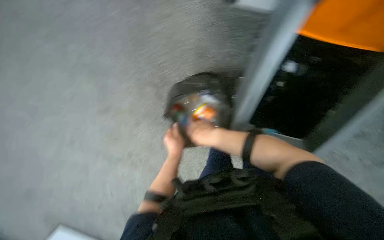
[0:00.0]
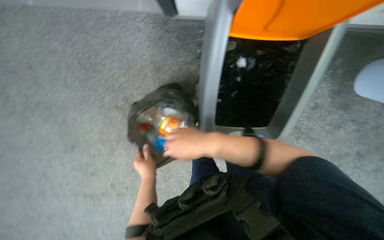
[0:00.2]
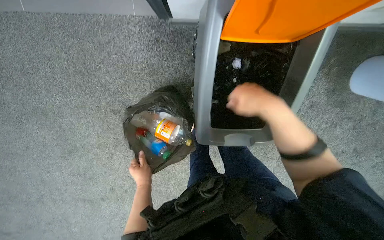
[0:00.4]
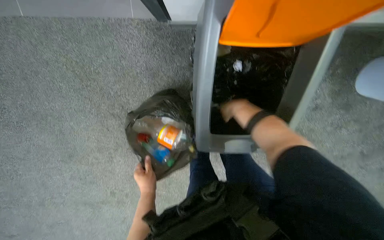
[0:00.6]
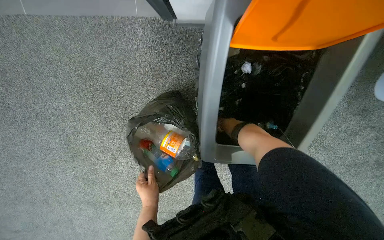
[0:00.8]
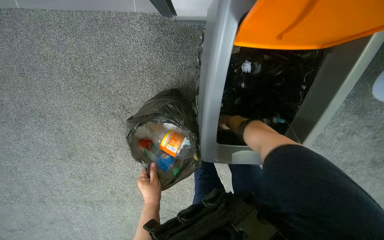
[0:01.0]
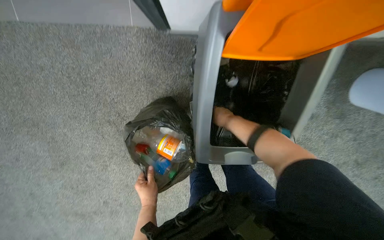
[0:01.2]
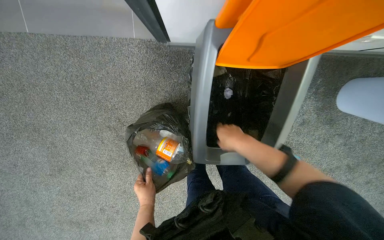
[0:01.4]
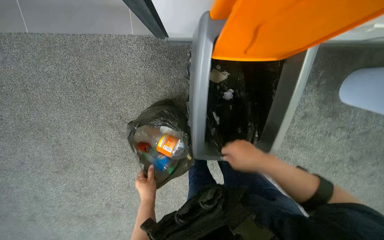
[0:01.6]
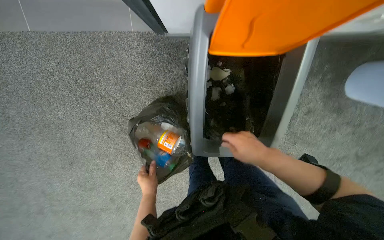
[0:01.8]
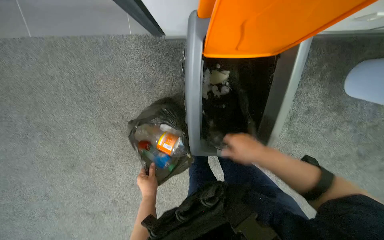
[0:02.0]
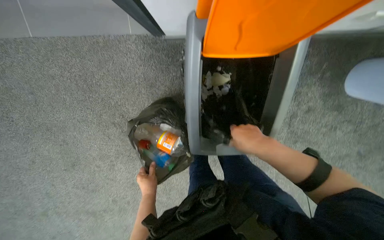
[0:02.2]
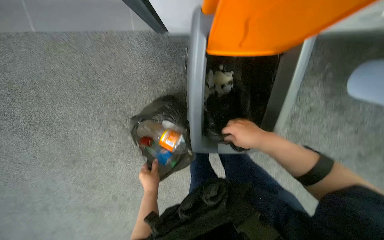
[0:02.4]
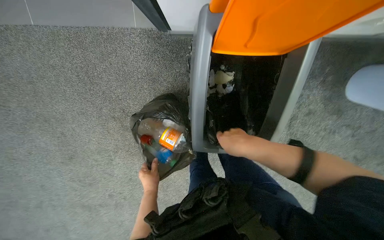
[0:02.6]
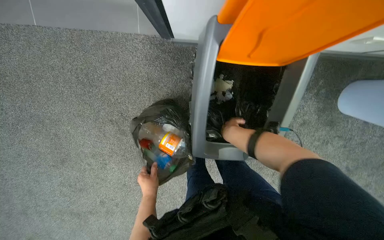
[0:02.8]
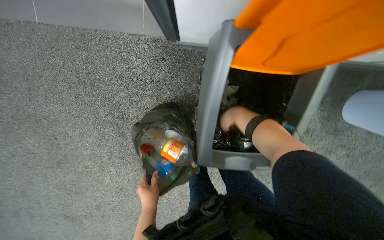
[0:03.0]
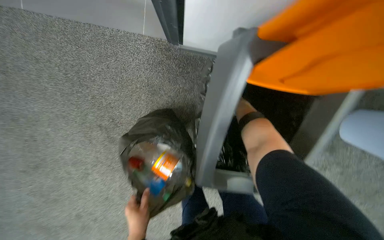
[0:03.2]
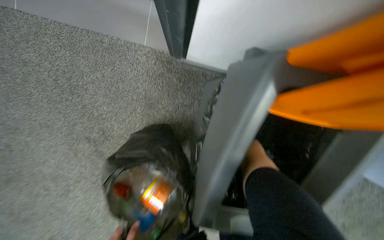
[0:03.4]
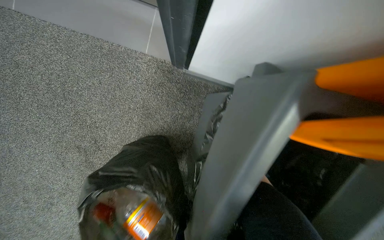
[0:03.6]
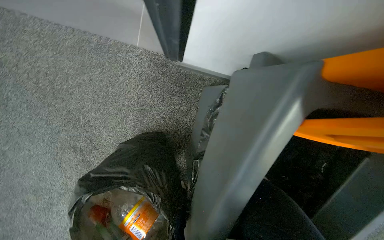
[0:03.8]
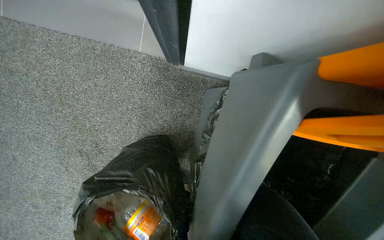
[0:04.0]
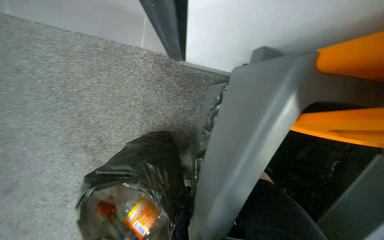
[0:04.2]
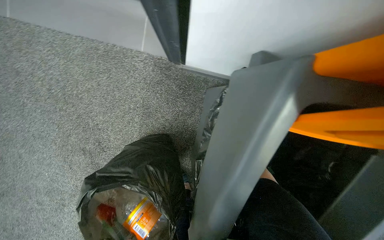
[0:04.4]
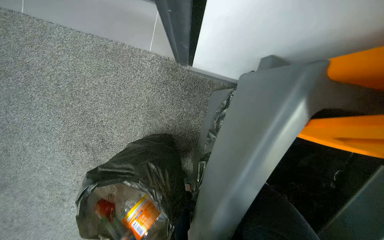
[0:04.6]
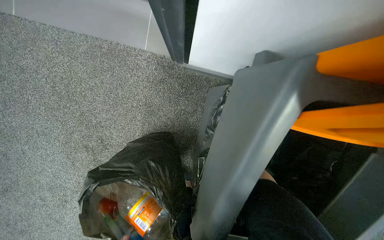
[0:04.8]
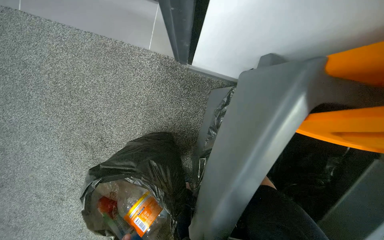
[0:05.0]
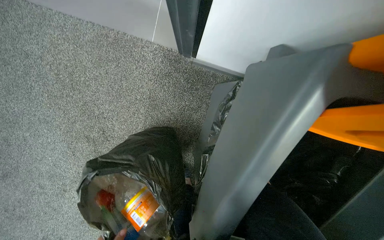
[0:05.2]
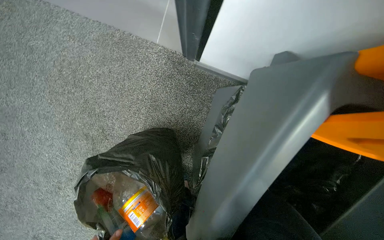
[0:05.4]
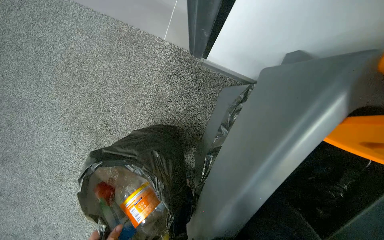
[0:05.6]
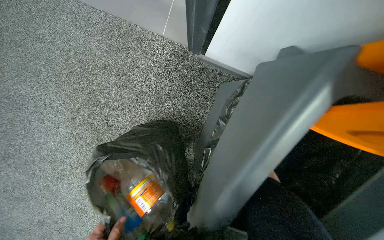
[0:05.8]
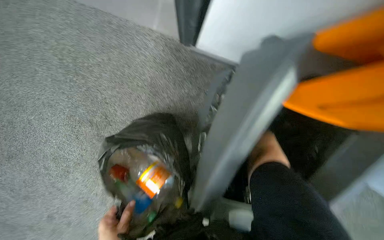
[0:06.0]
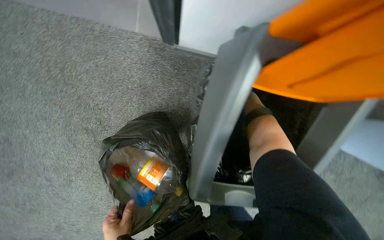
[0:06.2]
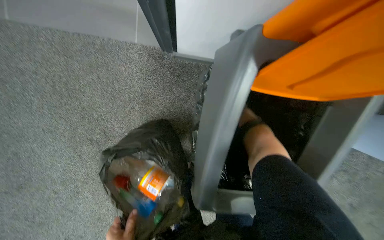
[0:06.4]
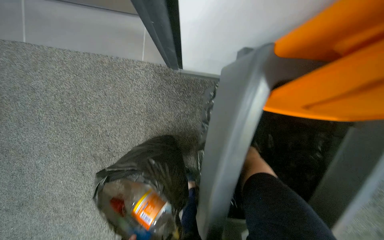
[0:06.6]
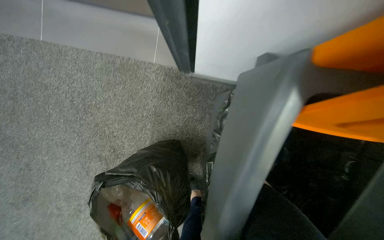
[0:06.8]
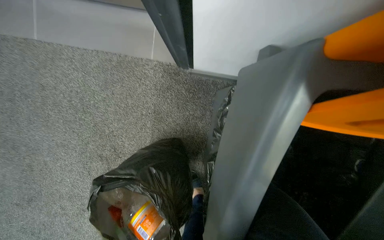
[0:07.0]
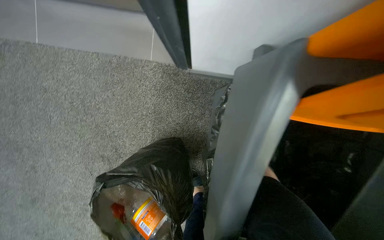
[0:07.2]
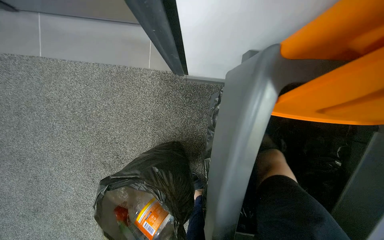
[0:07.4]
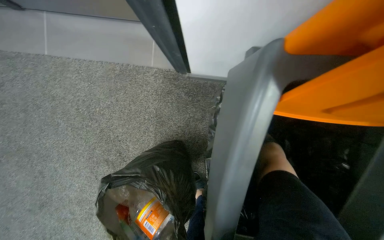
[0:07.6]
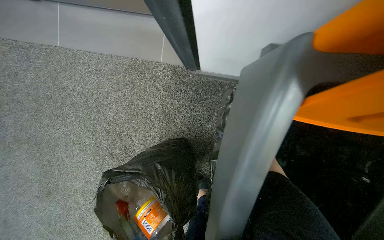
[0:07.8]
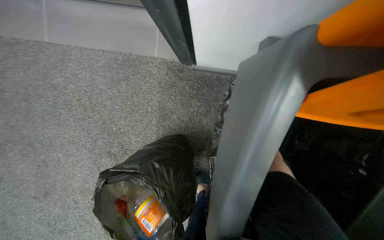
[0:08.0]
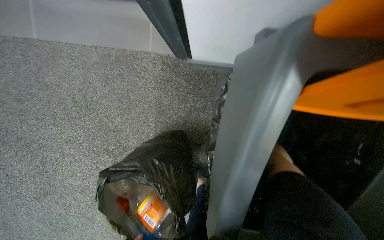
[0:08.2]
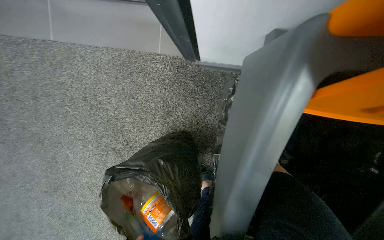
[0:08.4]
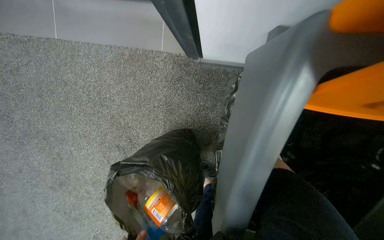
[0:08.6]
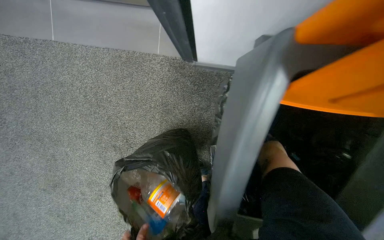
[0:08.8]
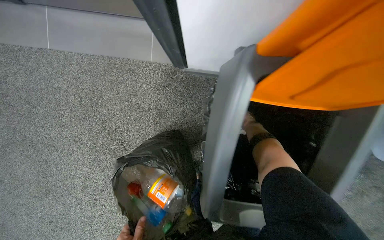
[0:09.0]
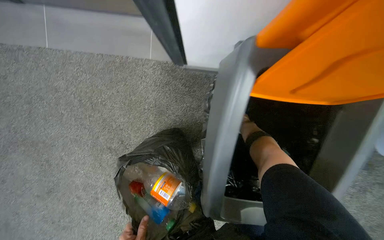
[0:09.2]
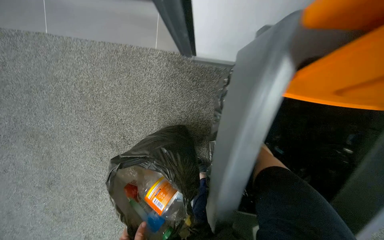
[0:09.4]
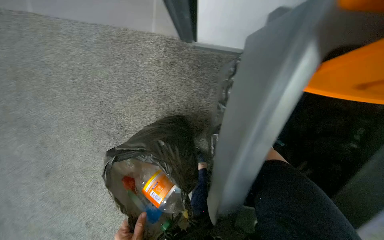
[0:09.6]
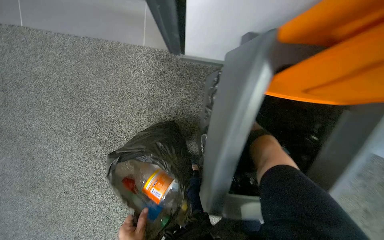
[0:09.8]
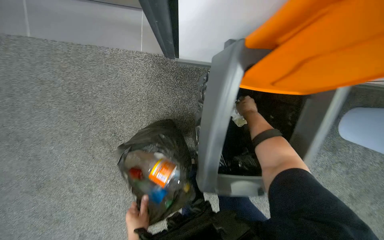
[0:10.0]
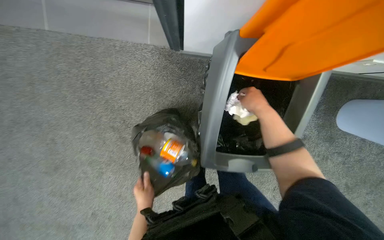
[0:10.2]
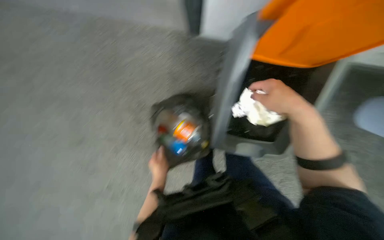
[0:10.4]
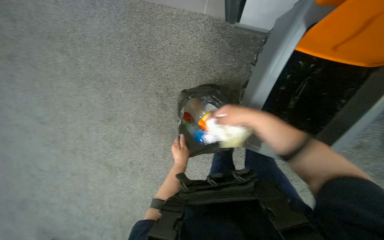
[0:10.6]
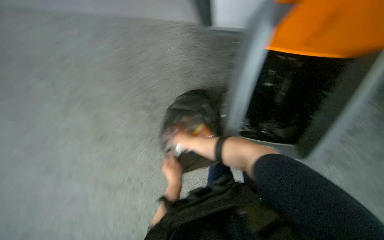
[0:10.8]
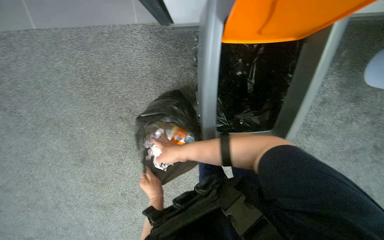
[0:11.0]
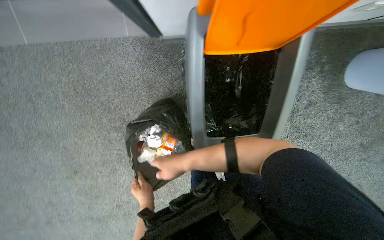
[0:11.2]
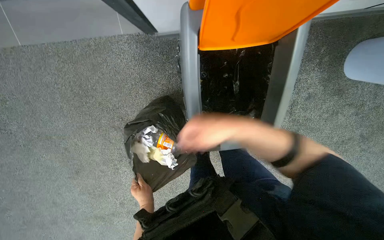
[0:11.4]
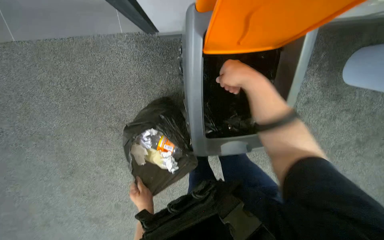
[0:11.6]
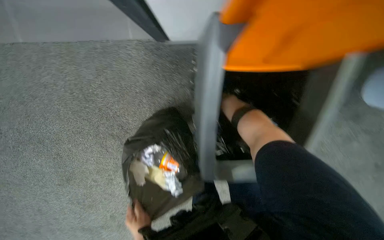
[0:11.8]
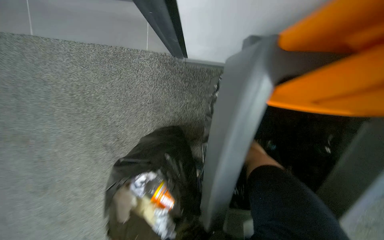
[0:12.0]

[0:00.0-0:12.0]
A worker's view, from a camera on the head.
Job: managing trash.
The whole recording: Disposing trash into bin. The worker sorts and disposes trash from a black bag into an orange bin.
0:00.0 to 0:01.6: The wearer looks approximately 20 degrees further to the right. The right hand moves nearer and farther over about 40 cm, changing direction 2 times.
0:01.6 to 0:03.0: The right hand shifts roughly 20 cm up the picture and farther from the camera.
0:10.4 to 0:12.0: The view tips upward by some 20 degrees.

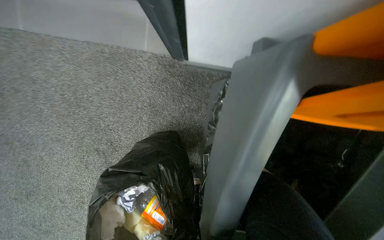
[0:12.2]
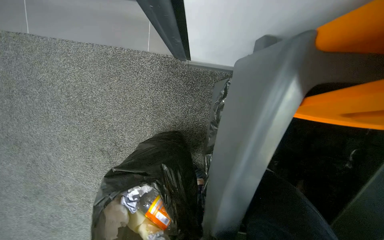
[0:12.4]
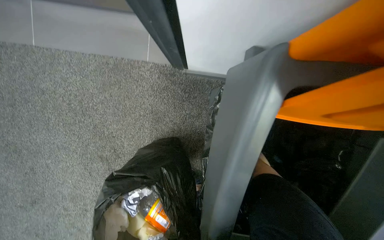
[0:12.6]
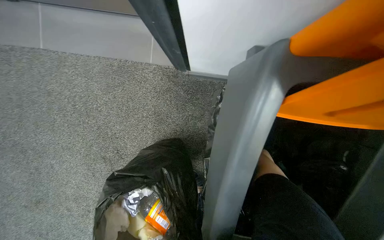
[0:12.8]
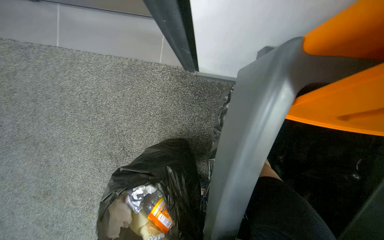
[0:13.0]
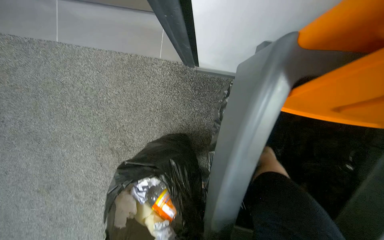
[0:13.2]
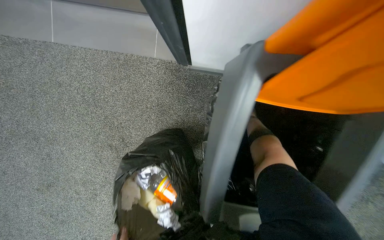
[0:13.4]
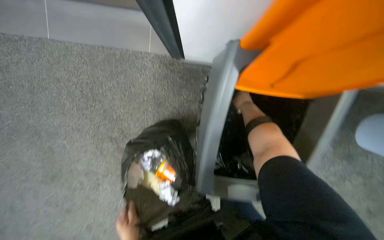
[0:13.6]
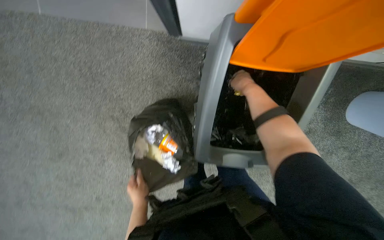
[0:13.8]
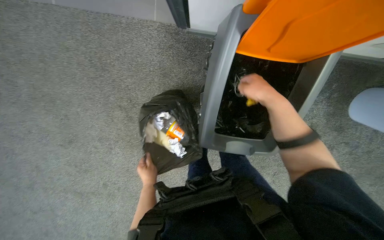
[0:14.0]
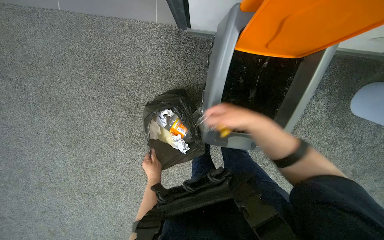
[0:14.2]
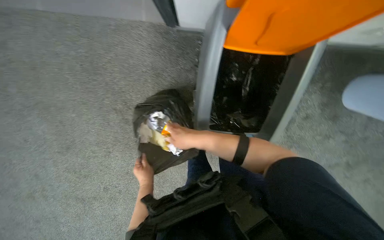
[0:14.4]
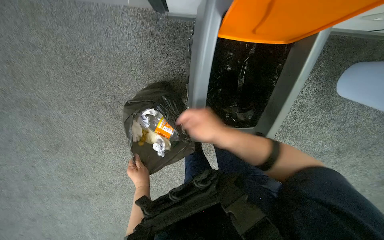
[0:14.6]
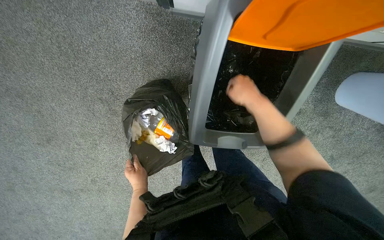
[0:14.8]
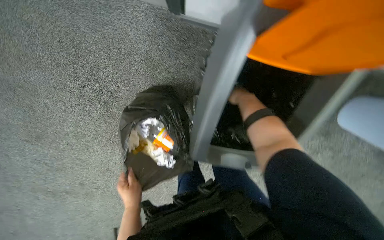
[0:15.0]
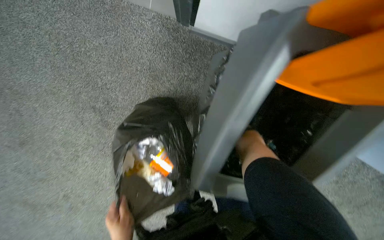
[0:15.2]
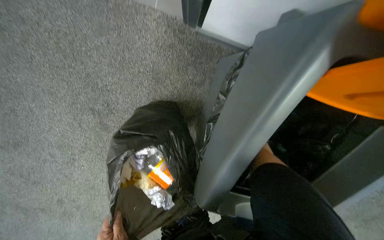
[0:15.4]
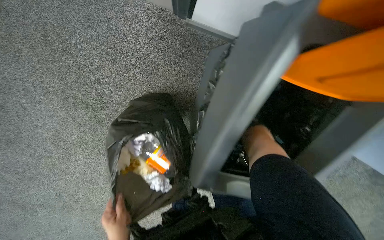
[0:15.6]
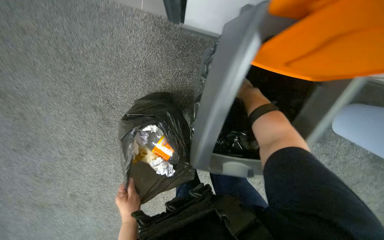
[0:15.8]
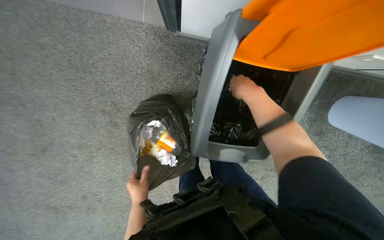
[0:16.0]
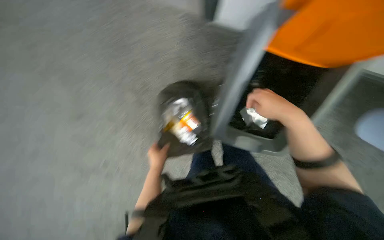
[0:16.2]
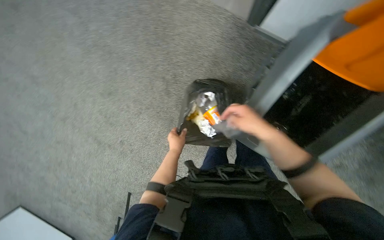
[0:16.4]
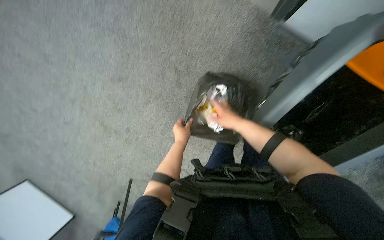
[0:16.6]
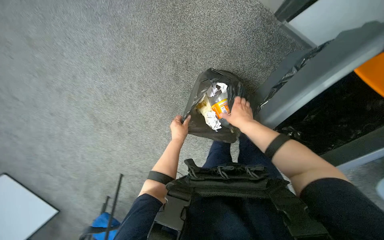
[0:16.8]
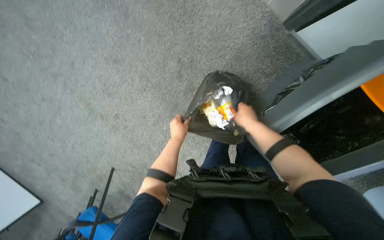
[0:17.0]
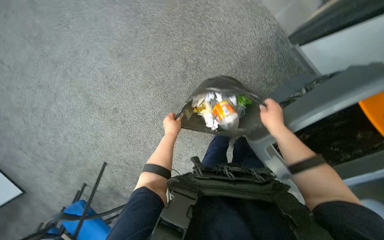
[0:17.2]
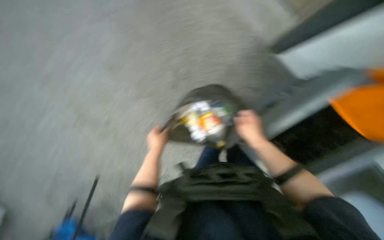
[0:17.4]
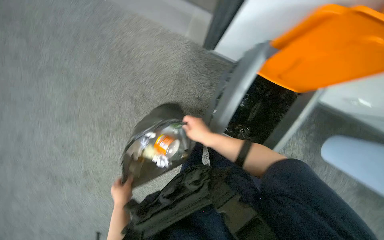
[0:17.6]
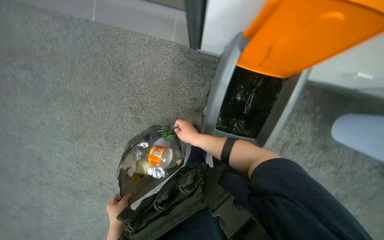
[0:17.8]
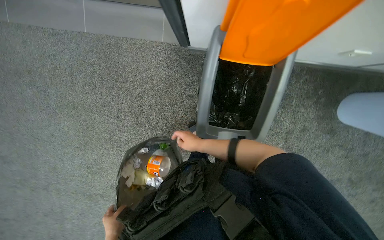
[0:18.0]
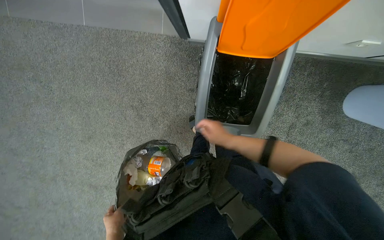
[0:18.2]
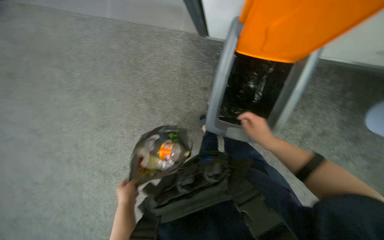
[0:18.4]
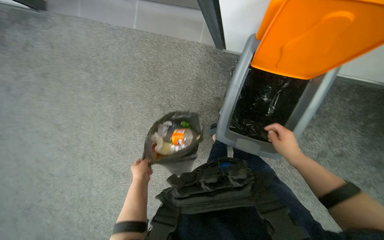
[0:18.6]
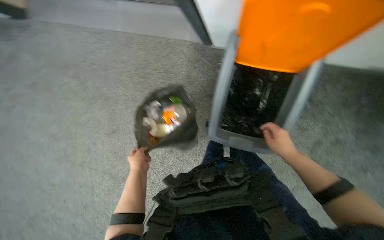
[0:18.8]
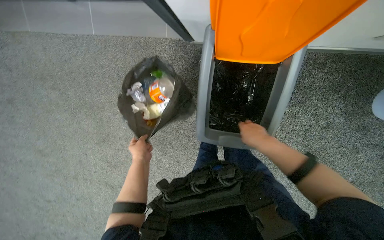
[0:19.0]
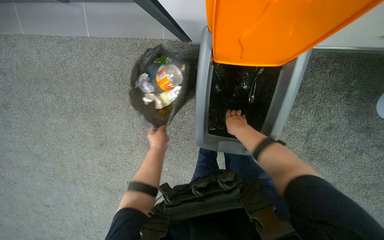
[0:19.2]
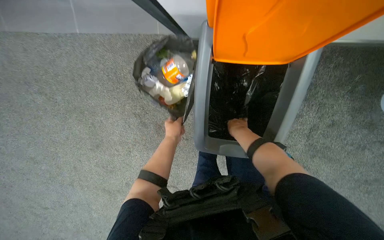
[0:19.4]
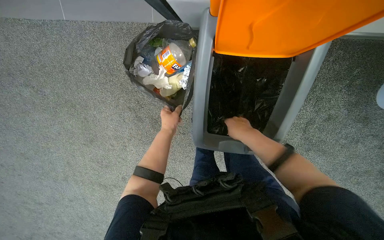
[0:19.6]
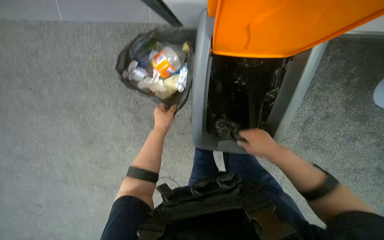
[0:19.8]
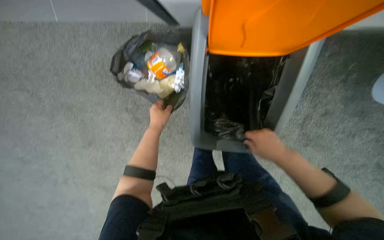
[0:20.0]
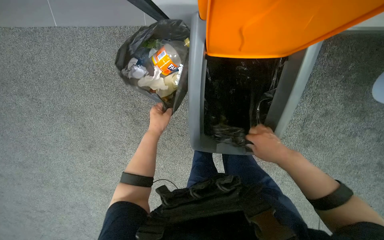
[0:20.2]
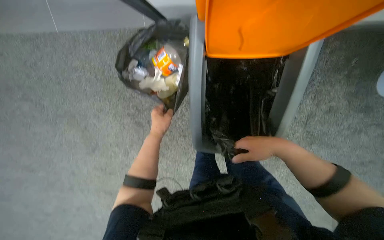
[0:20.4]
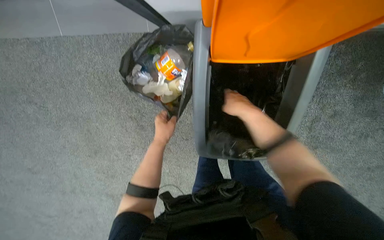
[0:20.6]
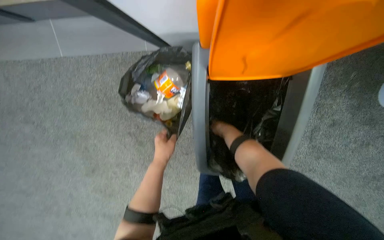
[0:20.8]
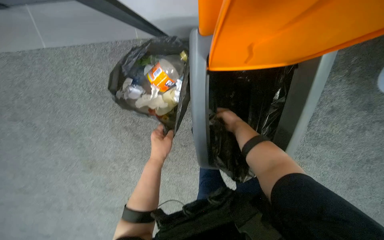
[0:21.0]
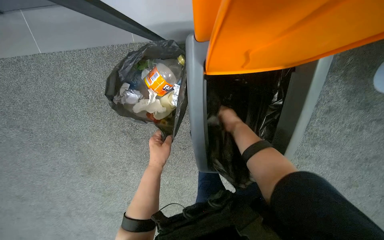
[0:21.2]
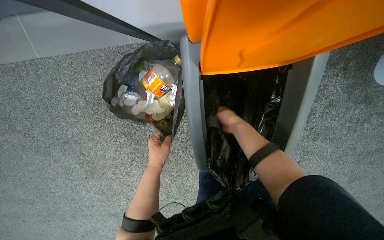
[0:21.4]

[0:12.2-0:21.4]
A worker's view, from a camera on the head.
Job: managing trash.
The whole recording: Disposing trash into bin. The worker sorts and disposes trash from a black bag into an orange bin.
0:15.2 to 0:16.8: The head turns to the left by about 25 degrees.
0:16.8 to 0:18.4: The left hand goes some 40 cm nearer to the camera, down the picture and to the left; the right hand moves to the right and down the picture, approximately 20 cm.
0:18.4 to 0:19.8: The left hand heads up the picture and farther from the camera, covering some 40 cm.
0:19.8 to 0:21.4: The right hand shifts roughly 20 cm farther from the camera and up the picture.
